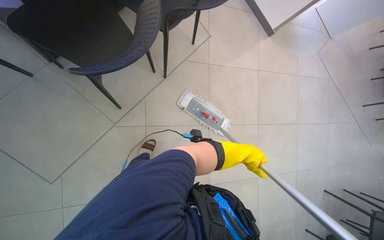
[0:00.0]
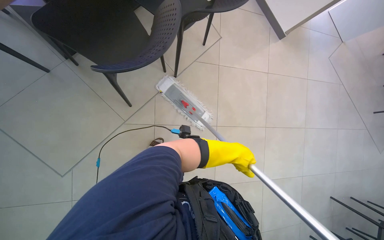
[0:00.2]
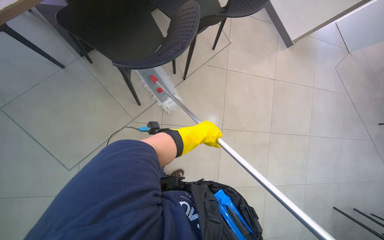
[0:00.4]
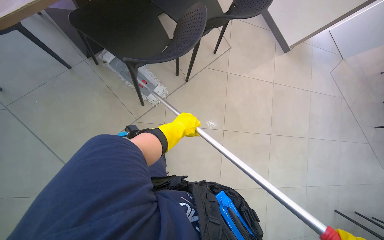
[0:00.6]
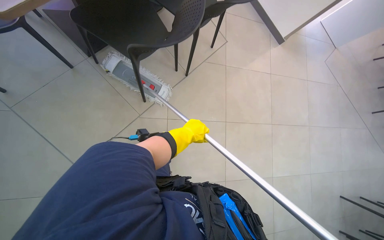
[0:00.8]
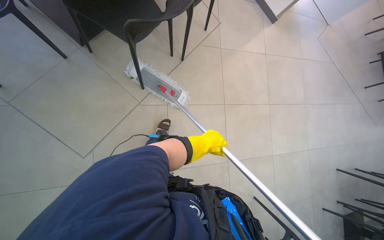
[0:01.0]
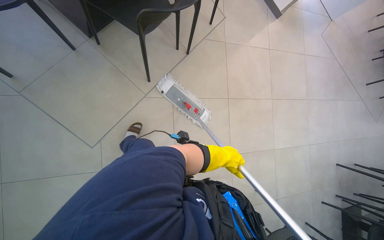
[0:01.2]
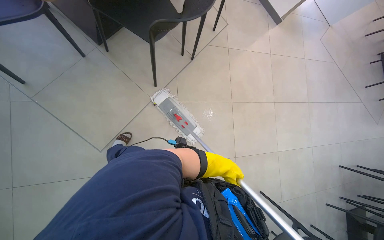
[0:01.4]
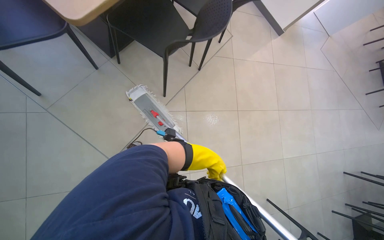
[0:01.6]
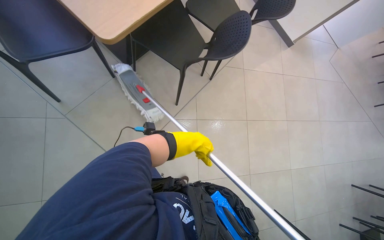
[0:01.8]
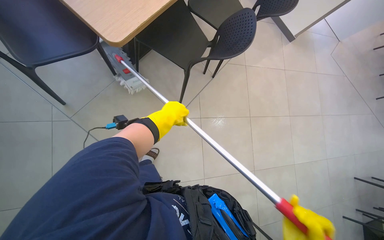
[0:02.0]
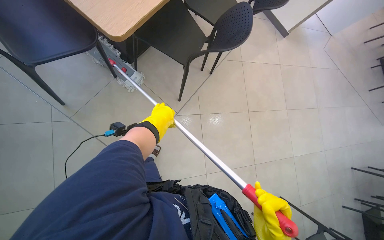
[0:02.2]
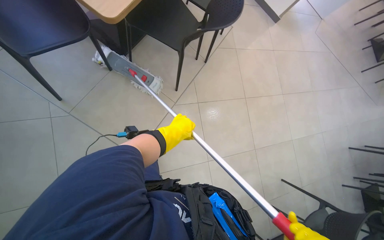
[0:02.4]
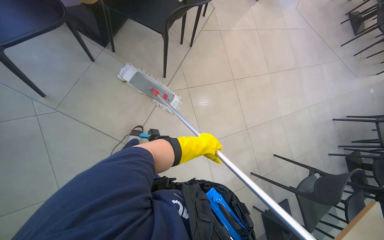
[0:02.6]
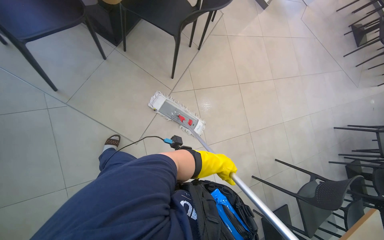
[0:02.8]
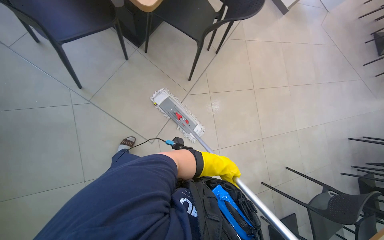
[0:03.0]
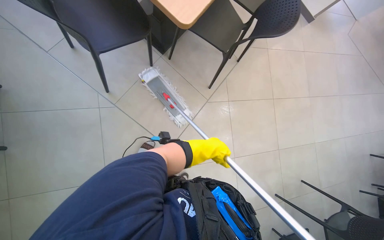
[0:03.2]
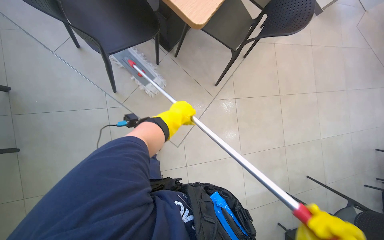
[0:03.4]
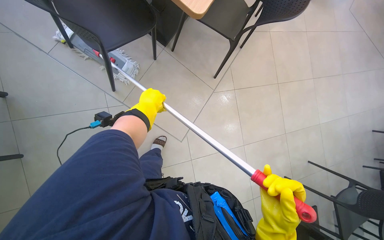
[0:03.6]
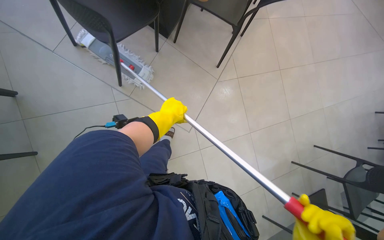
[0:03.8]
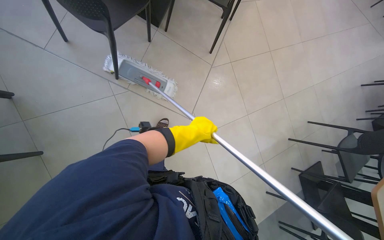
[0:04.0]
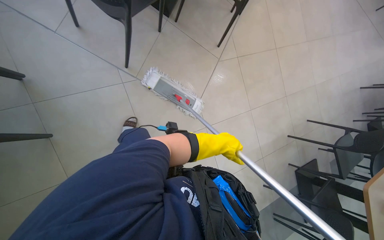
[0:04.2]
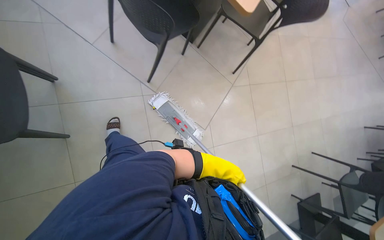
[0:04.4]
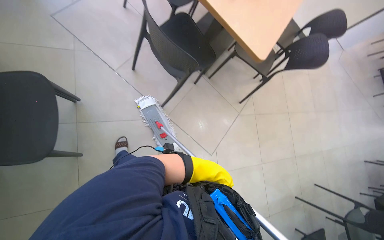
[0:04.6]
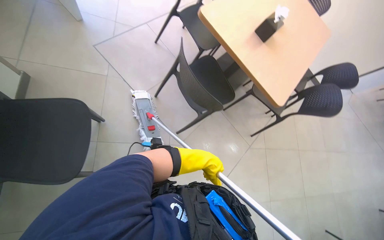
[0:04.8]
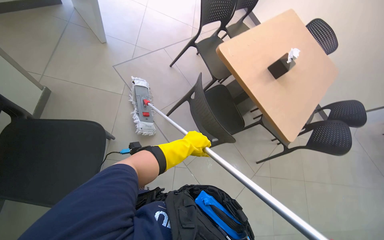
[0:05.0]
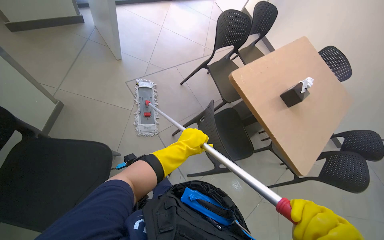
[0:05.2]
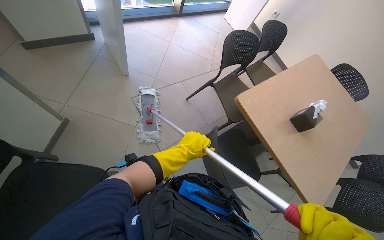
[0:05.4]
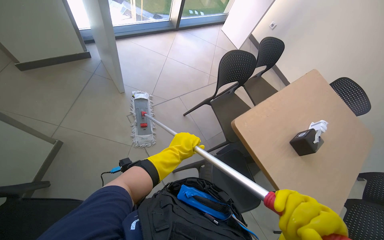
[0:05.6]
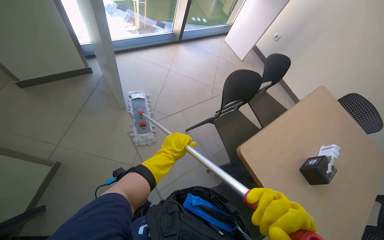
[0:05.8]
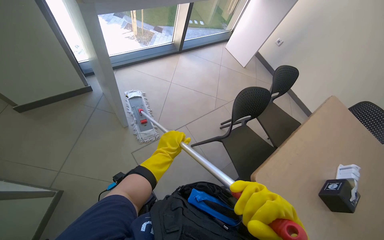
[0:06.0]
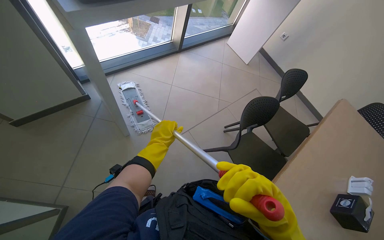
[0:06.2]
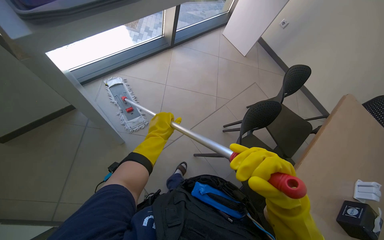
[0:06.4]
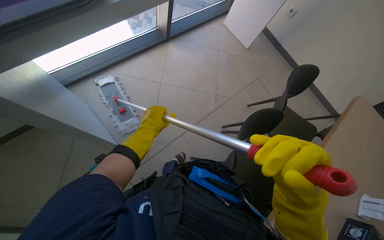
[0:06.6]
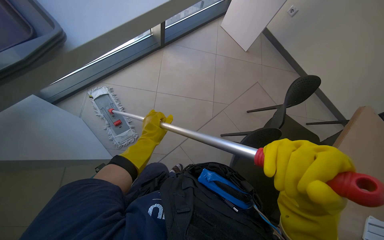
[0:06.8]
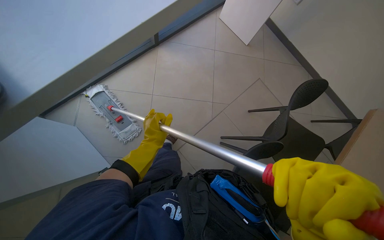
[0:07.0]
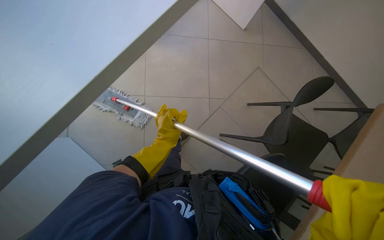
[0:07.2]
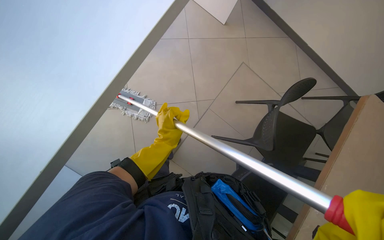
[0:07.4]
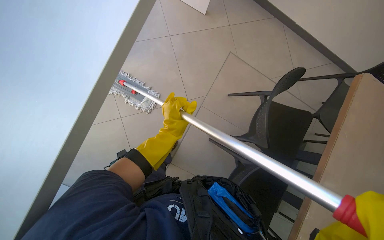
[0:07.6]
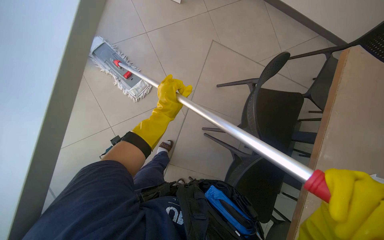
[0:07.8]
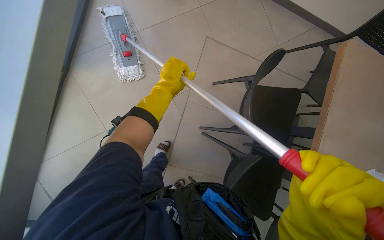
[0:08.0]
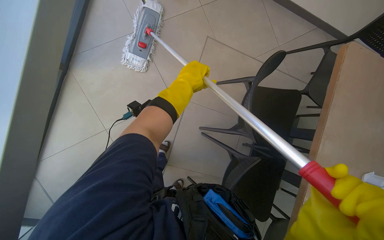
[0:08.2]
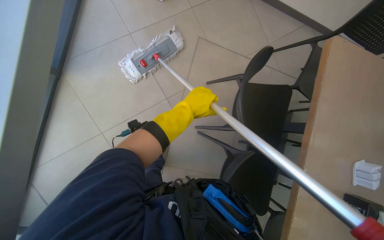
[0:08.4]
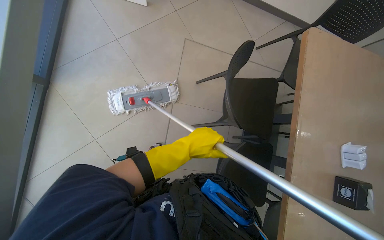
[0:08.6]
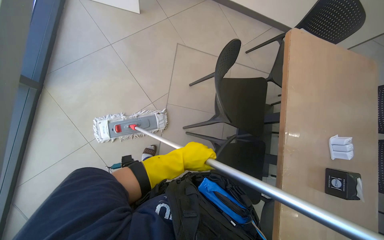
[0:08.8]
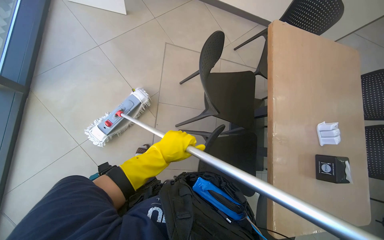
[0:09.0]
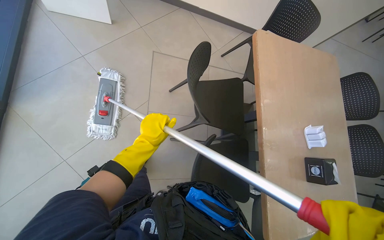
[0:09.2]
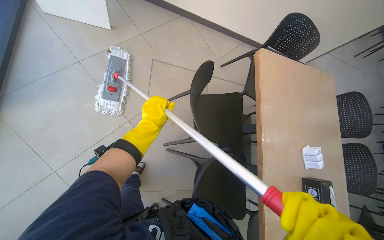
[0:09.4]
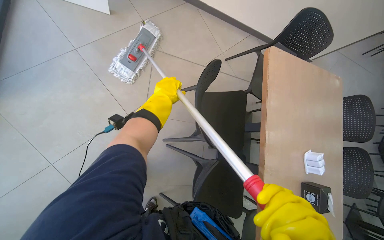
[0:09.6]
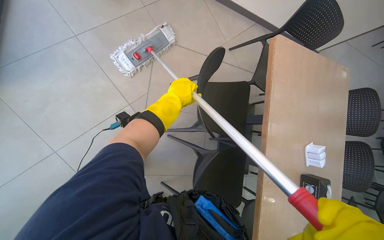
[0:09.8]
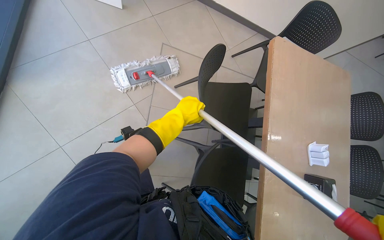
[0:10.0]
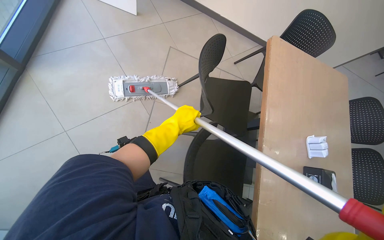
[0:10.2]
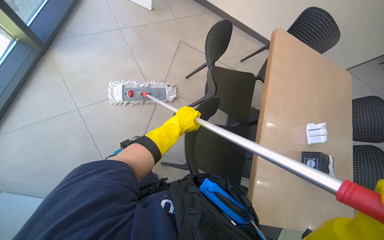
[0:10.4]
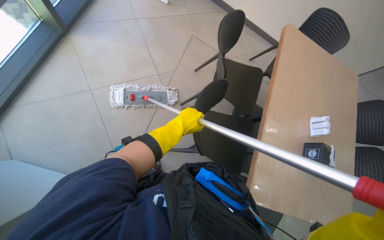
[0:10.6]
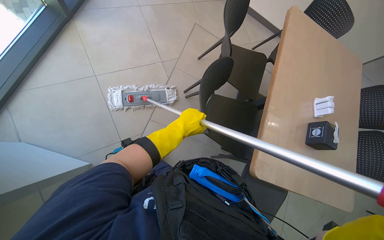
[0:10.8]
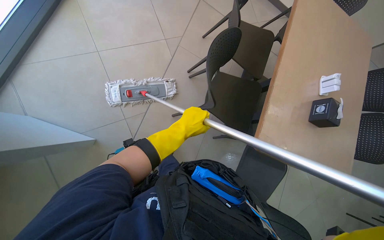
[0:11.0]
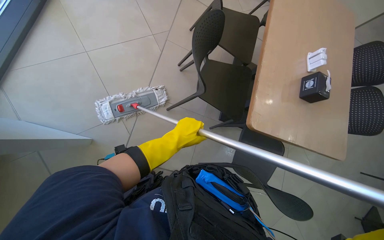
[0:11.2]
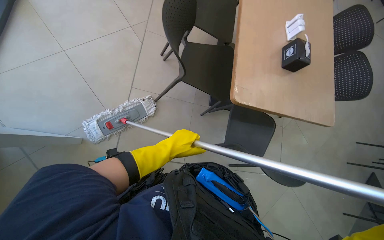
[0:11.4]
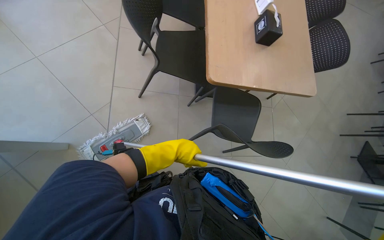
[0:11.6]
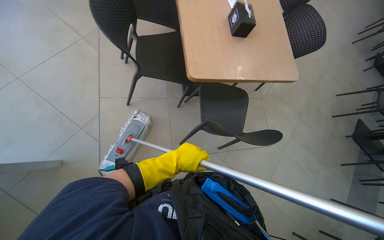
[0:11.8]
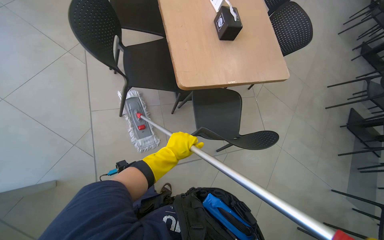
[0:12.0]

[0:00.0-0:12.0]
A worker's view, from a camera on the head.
Job: mopping floor.
The whole recording: Mopping cafeteria floor. The worker mops the tiled floor of the cafeteria with a flat mop, moving chairs to clear the path.
0:00.0 to 0:01.6: The camera is carried roughly 50 cm.
0:03.0 to 0:04.4: The camera travels to the left, about 50 cm.
0:04.4 to 0:06.0: The wearer moves roughly 1 m. The view tilts roughly 30 degrees upward.
0:06.0 to 0:07.6: The camera is carried roughly 60 cm. The view tilts approximately 15 degrees downward.
0:07.6 to 0:09.0: Everything in view rotates some 25 degrees counterclockwise. The left hand reaches approximately 15 cm up the picture, then returns.
0:09.0 to 0:10.4: The left hand heads farther from the camera, covering about 10 cm.
0:10.4 to 0:12.0: The camera pitches downward, by approximately 15 degrees. The scene rotates counterclockwise by roughly 40 degrees.

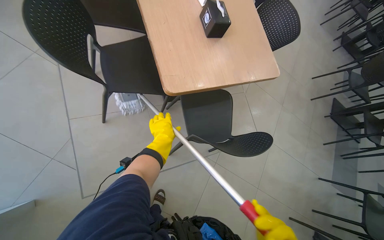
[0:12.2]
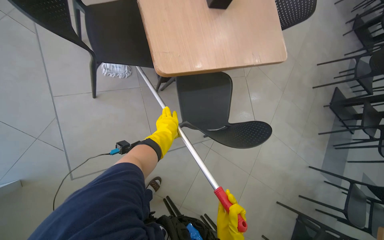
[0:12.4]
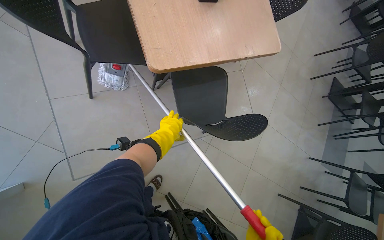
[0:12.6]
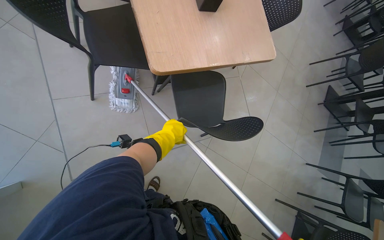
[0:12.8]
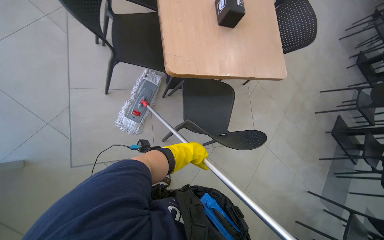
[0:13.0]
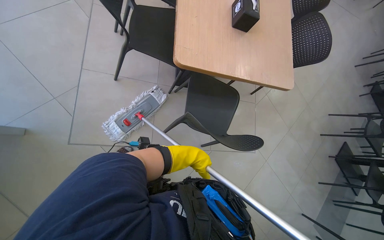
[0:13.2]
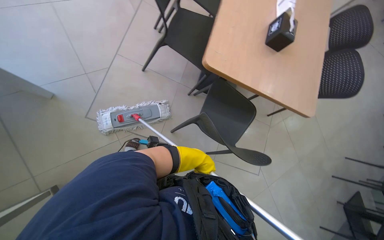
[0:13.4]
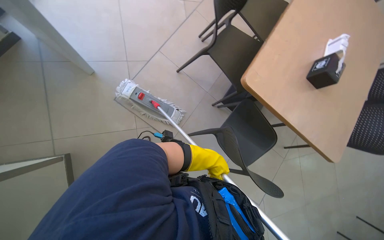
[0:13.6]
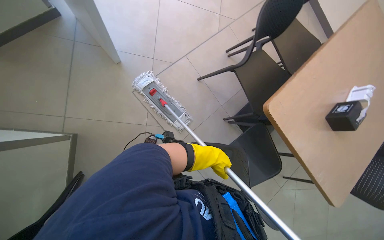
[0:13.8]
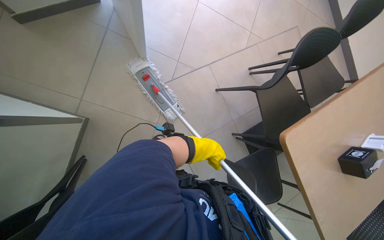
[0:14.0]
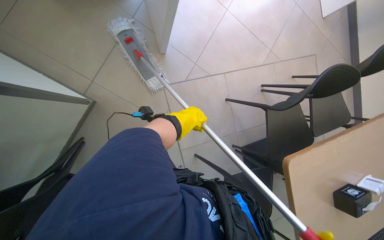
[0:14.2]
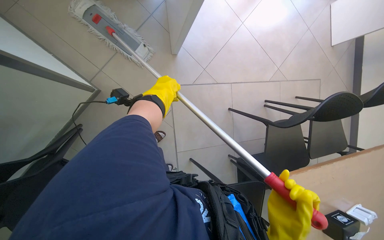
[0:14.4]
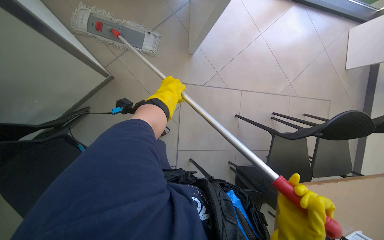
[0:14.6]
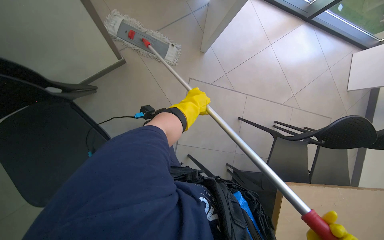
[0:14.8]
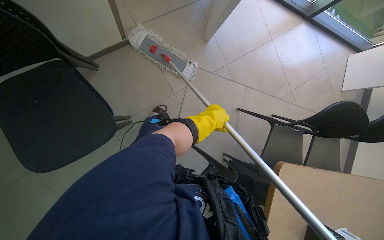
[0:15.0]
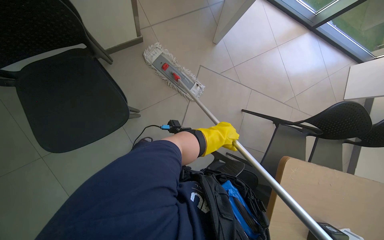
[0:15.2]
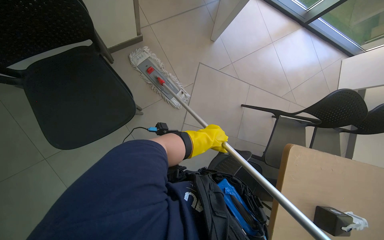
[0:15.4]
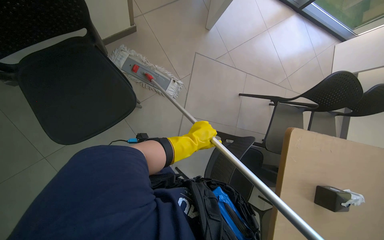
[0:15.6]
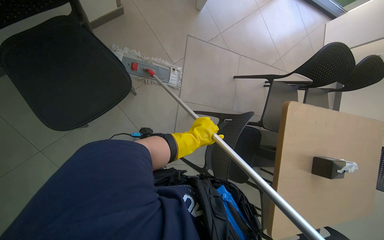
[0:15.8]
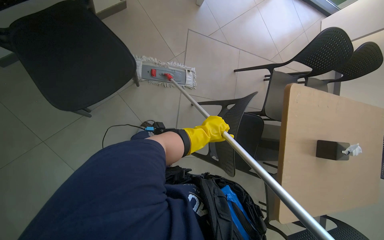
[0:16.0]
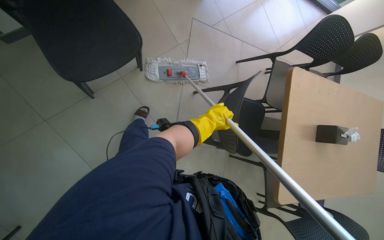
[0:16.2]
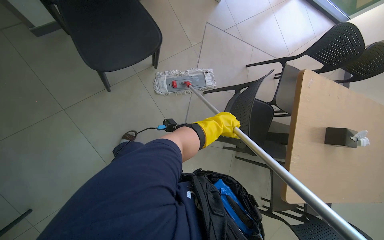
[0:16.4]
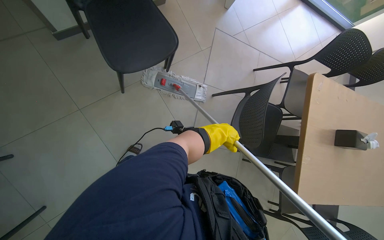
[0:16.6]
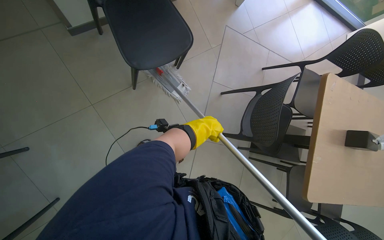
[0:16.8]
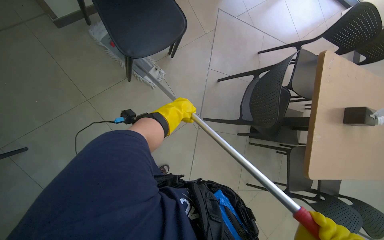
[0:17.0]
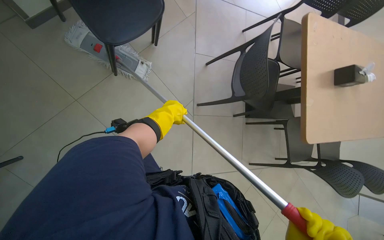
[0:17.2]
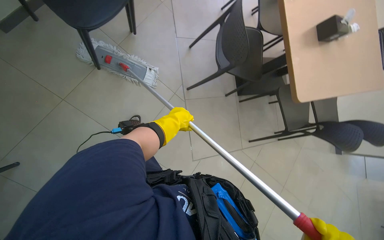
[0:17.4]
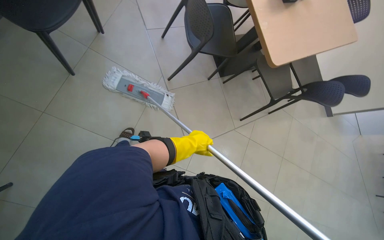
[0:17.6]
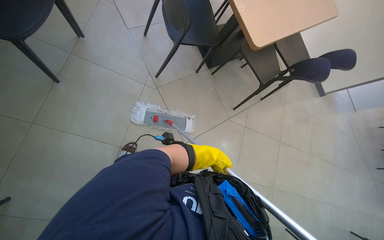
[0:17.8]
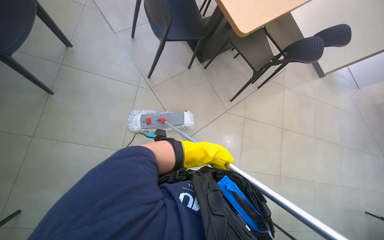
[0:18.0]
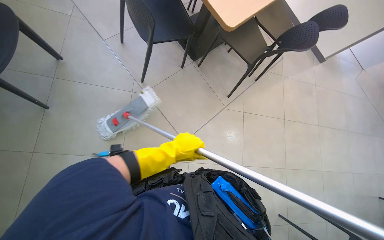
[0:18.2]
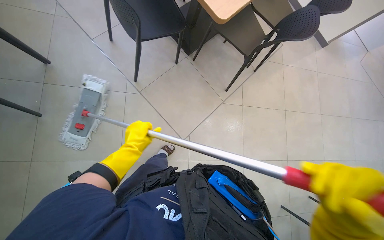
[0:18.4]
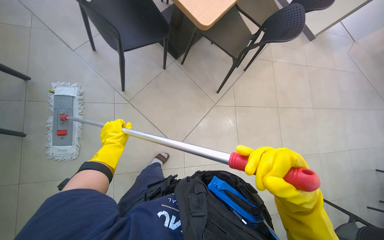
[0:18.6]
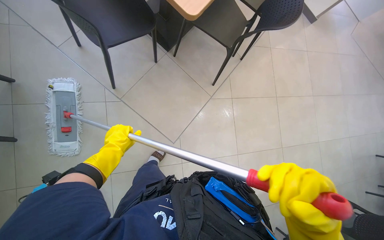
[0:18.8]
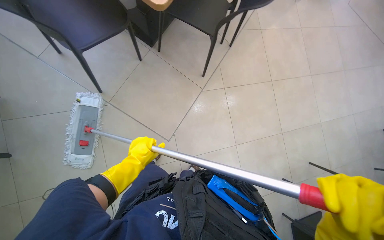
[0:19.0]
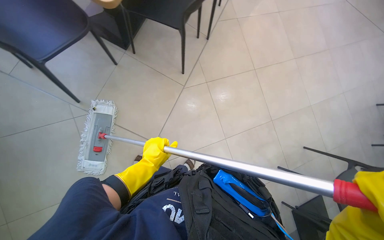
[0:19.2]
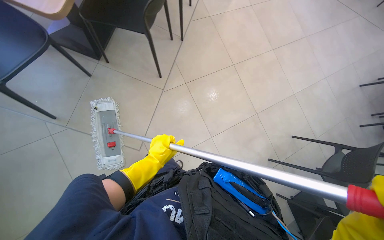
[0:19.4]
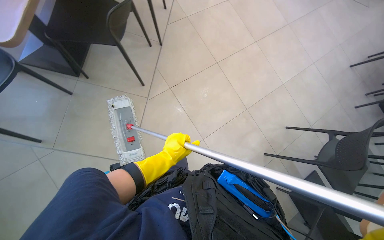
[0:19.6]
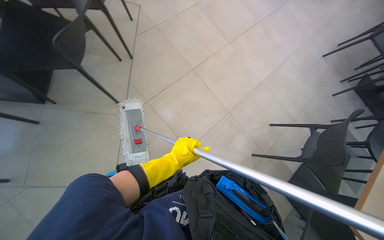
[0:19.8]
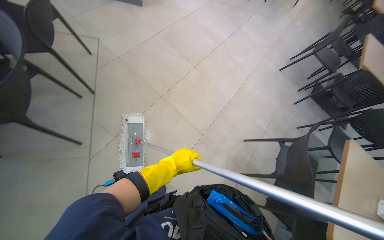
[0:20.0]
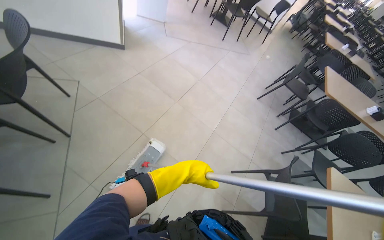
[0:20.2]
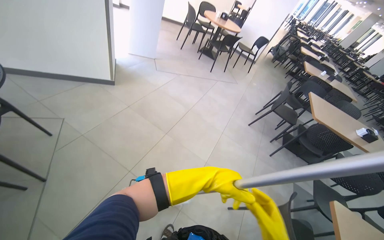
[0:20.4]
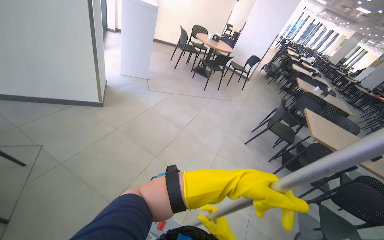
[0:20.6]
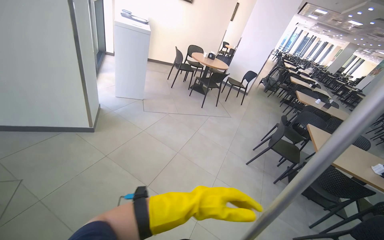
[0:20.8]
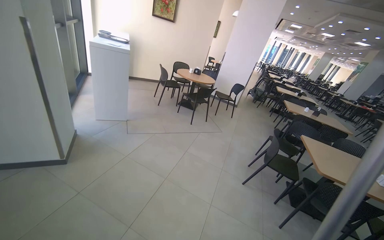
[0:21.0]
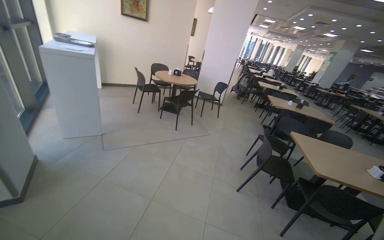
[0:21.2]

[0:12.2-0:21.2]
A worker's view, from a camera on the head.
Job: mopping floor.
The whole recording: Mopping cafeteria floor. The worker mops the tiled floor of the cafeteria with a flat mop, moving chairs to clear the path.
0:12.2 to 0:13.8: Everything in view rotates about 65 degrees clockwise.
0:13.8 to 0:15.2: The scene turns roughly 45 degrees clockwise in the picture.
0:16.6 to 0:18.2: The wearer moves about 50 cm. The scene rotates counterclockwise by roughly 50 degrees.
0:18.2 to 0:19.8: The left hand travels to the left and back again, roughly 15 cm each way.
